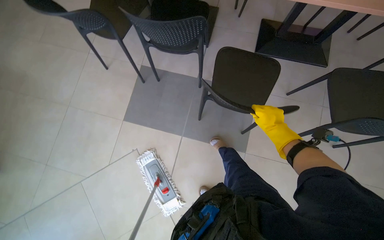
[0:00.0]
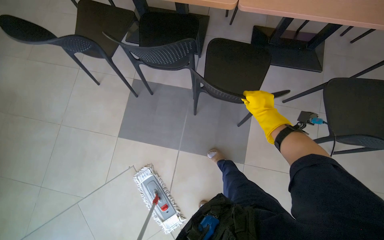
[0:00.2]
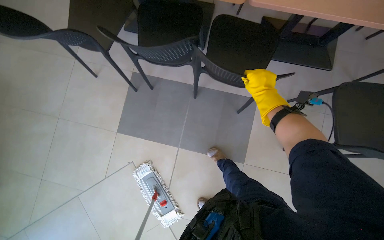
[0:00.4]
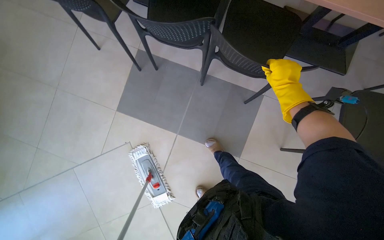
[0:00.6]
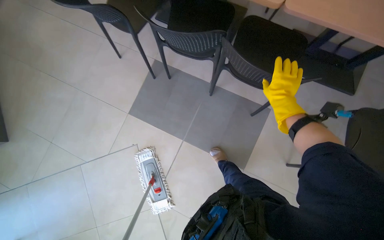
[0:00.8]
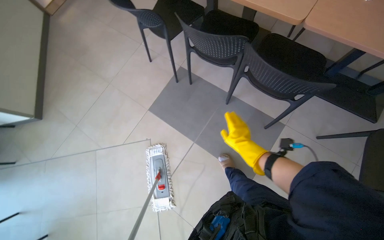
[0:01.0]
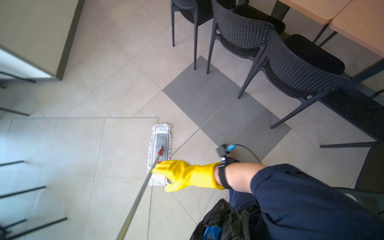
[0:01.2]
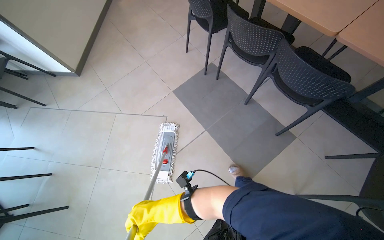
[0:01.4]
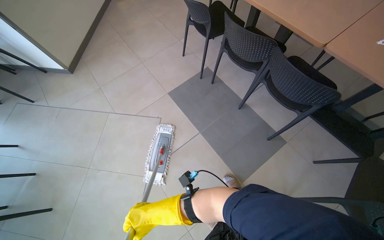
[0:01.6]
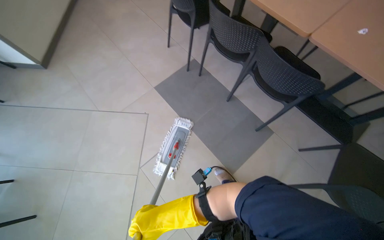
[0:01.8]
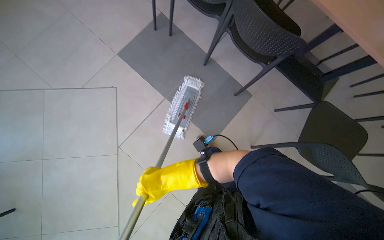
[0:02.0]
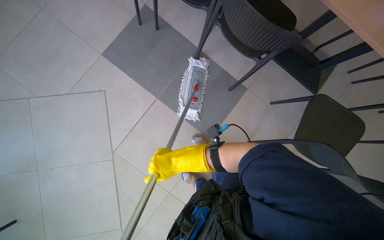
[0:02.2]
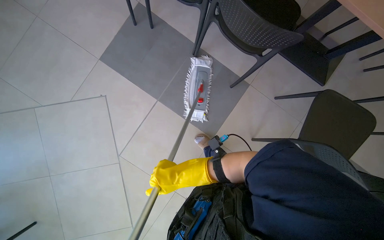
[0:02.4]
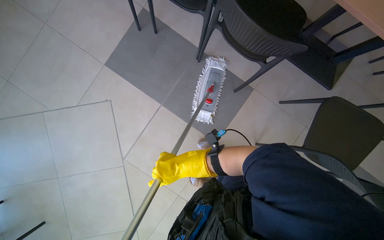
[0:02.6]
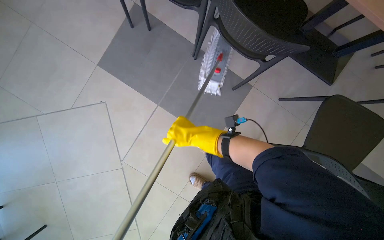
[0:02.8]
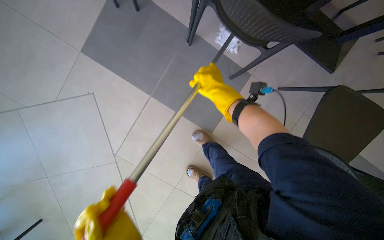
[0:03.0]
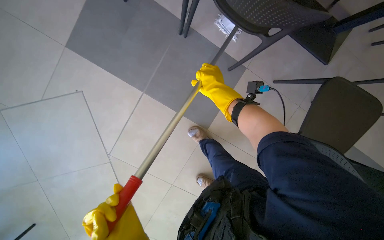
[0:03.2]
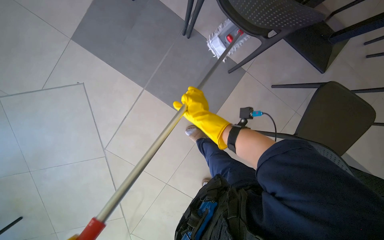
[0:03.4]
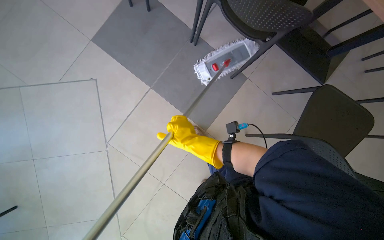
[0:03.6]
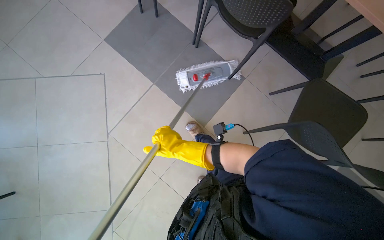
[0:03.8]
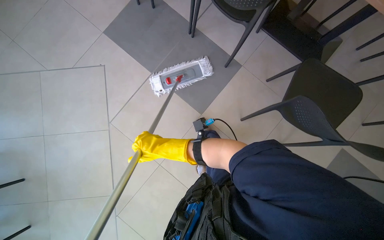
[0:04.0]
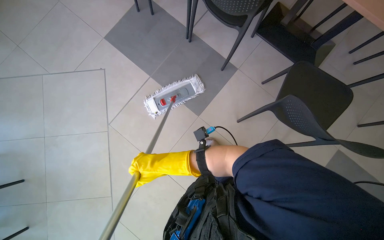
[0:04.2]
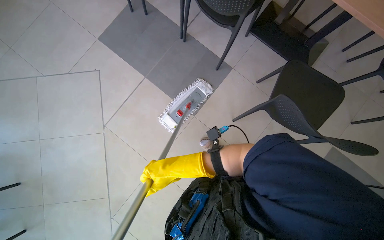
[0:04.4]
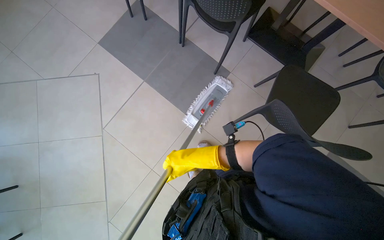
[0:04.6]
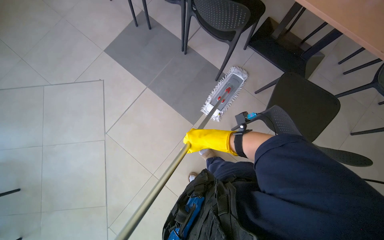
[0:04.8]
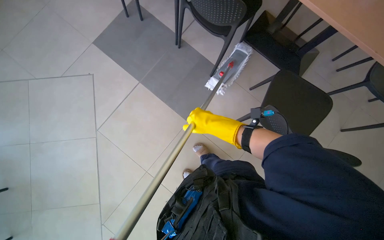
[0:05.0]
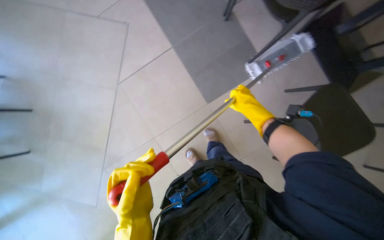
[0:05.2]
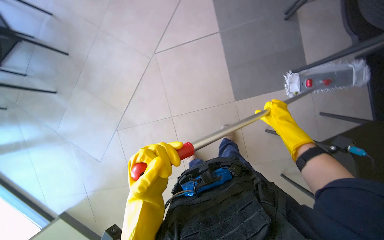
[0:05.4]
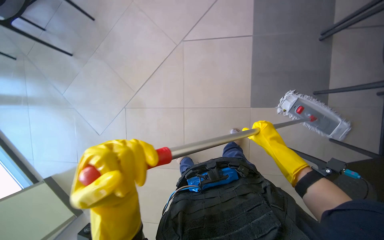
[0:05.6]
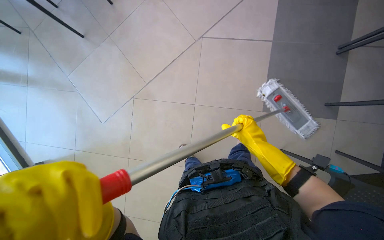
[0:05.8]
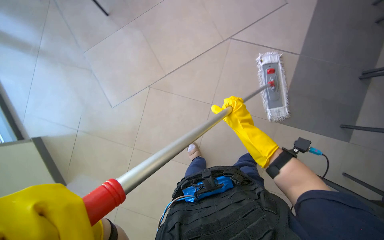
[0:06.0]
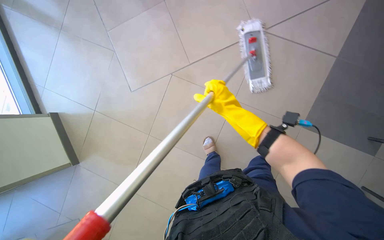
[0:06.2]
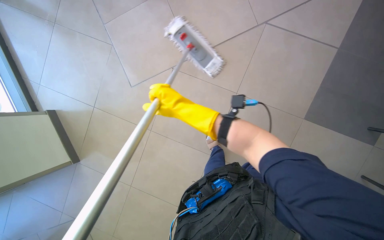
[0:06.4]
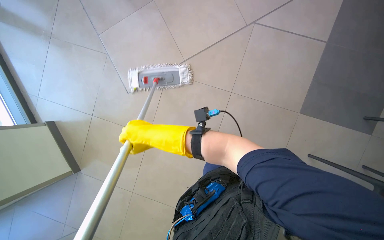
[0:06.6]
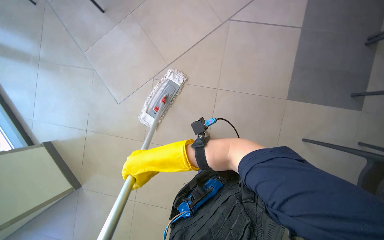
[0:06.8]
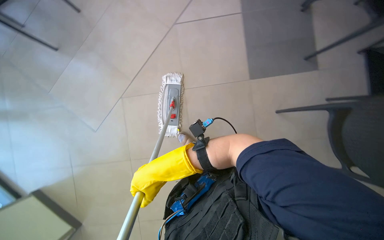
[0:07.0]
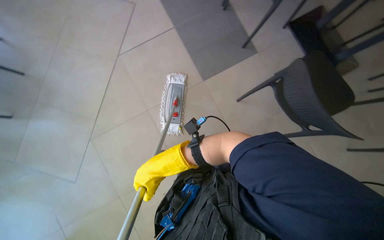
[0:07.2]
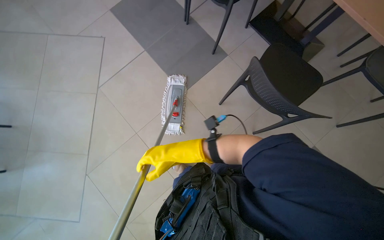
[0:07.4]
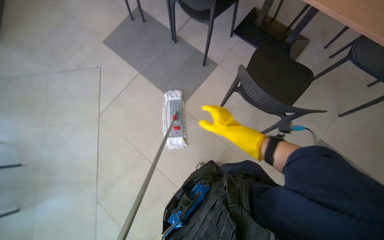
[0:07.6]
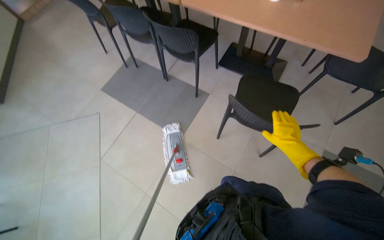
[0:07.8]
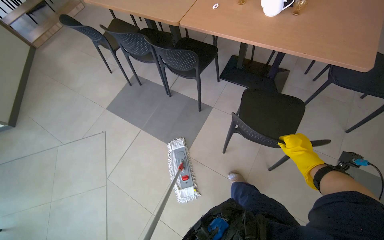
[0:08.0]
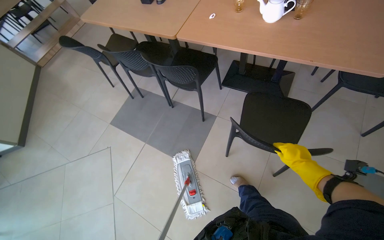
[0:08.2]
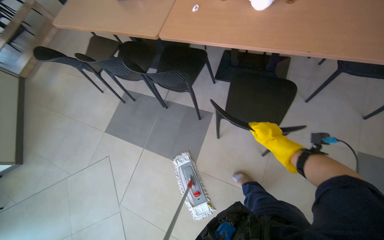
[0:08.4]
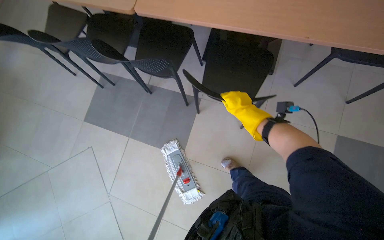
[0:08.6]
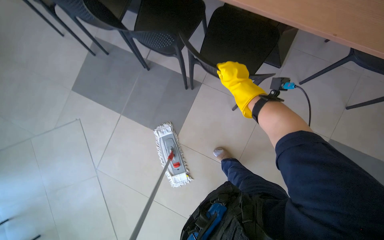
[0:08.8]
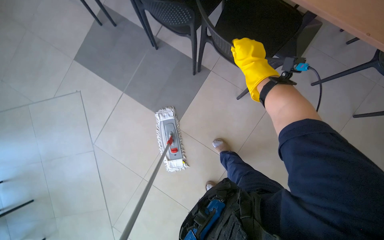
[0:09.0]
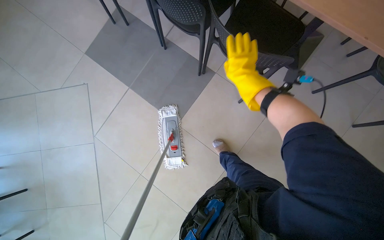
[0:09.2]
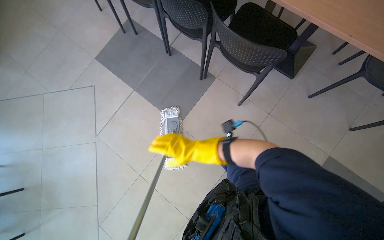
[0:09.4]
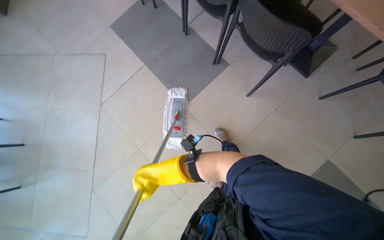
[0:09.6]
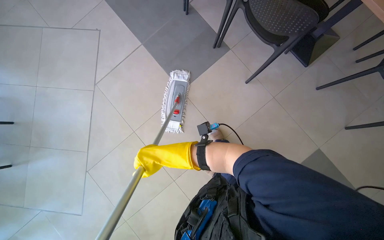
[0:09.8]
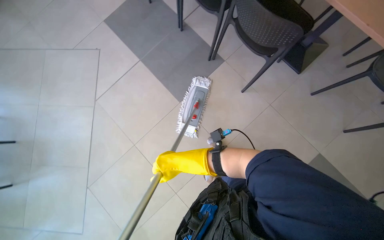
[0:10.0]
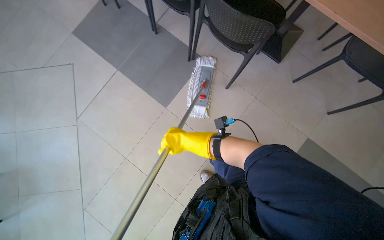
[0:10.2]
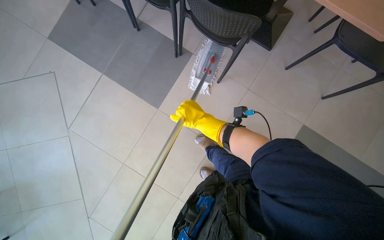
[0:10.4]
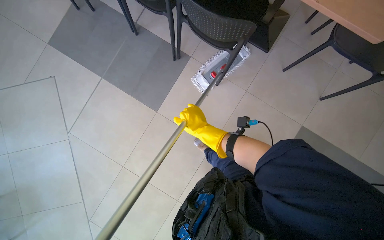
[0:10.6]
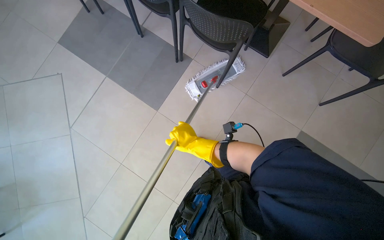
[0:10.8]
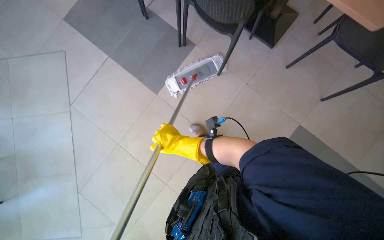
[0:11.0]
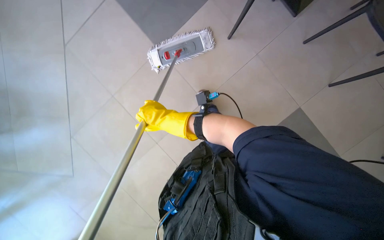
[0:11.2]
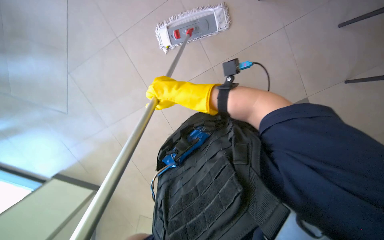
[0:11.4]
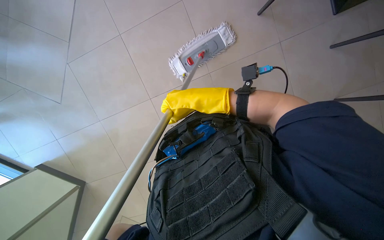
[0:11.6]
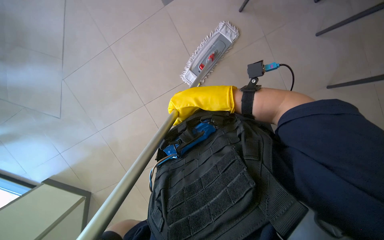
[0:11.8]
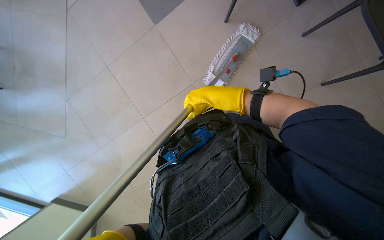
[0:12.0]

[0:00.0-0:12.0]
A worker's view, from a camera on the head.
Job: mopping floor.
The whole recording: Mopping cafeteria floor. The worker mops the cafeteria floor, occasionally moving chairs and wringing out the mop head.
0:00.0 to 0:01.6: Everything in view rotates about 40 degrees clockwise.
0:01.6 to 0:03.0: The camera is carried about 50 cm. The view tilts approximately 30 degrees downward.
0:04.4 to 0:06.0: Everything in view rotates approximately 40 degrees clockwise.
0:06.0 to 0:07.6: The wearer looks about 70 degrees further to the right. The view tips upward by roughly 20 degrees.
0:07.6 to 0:09.0: The camera is carried approximately 50 cm.
0:10.4 to 0:12.0: The right hand is displaced nearer to the camera by about 10 cm.

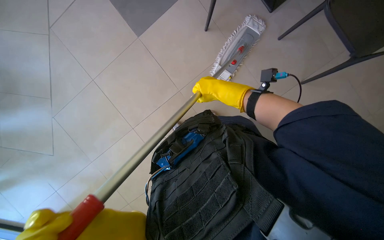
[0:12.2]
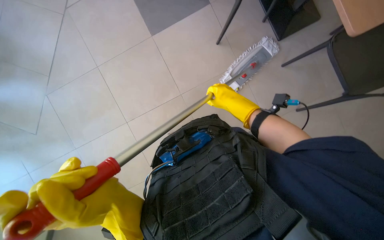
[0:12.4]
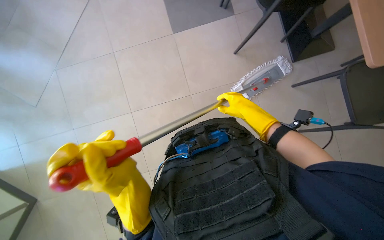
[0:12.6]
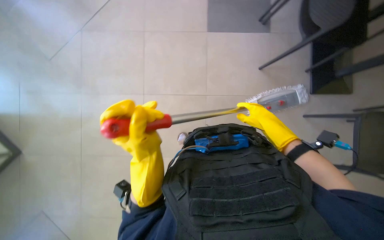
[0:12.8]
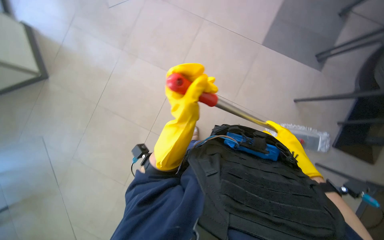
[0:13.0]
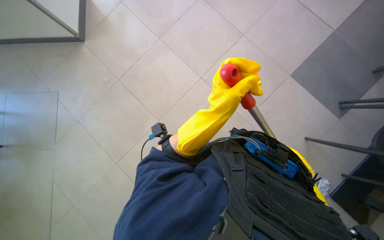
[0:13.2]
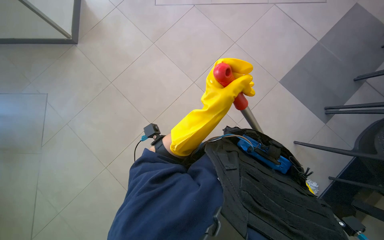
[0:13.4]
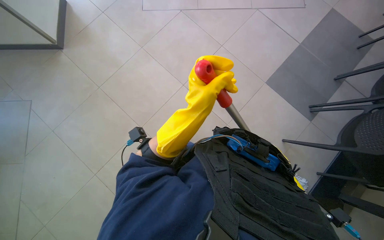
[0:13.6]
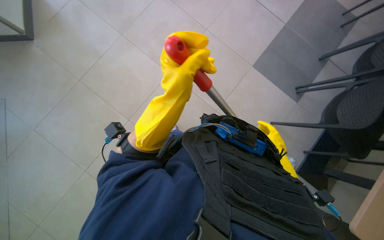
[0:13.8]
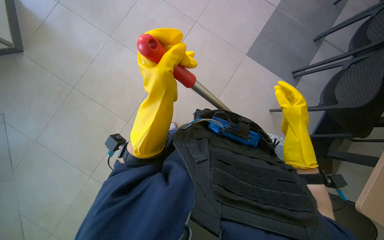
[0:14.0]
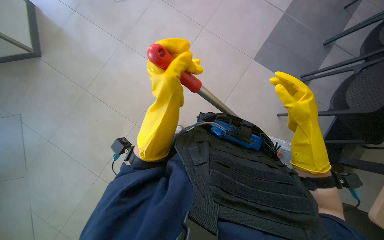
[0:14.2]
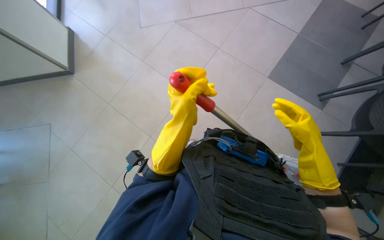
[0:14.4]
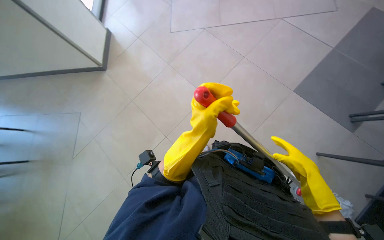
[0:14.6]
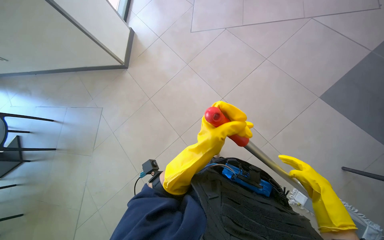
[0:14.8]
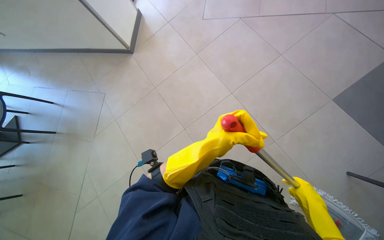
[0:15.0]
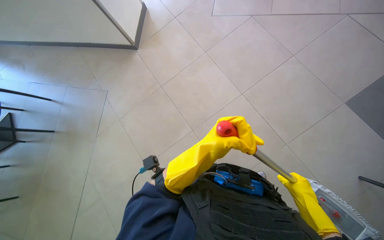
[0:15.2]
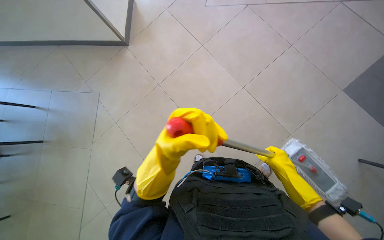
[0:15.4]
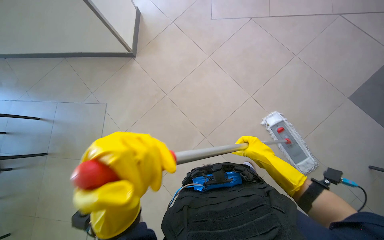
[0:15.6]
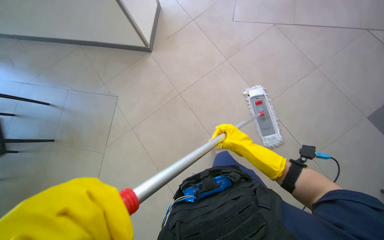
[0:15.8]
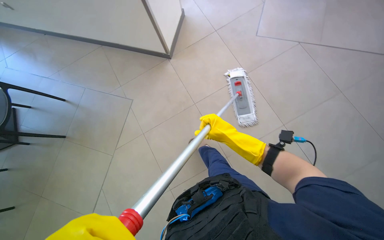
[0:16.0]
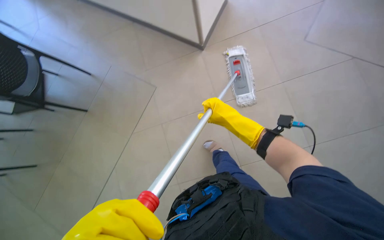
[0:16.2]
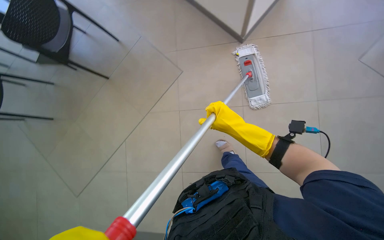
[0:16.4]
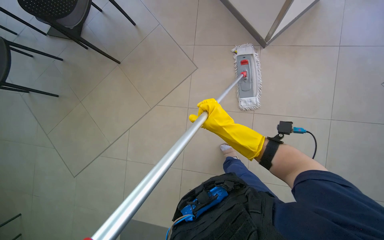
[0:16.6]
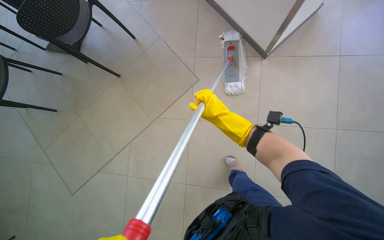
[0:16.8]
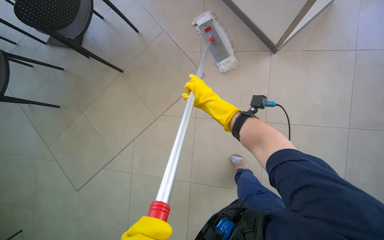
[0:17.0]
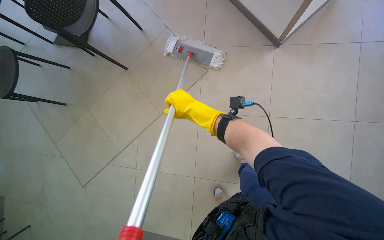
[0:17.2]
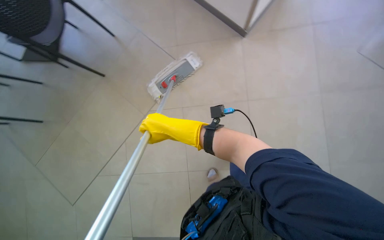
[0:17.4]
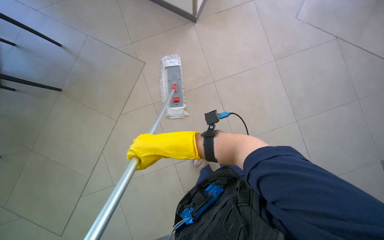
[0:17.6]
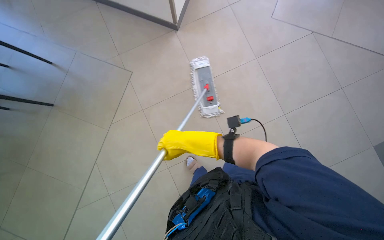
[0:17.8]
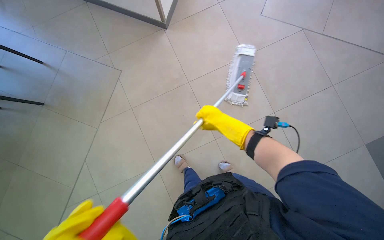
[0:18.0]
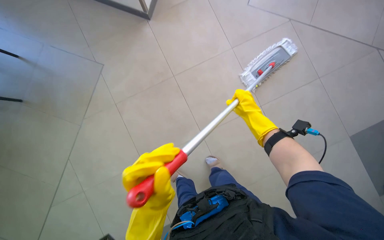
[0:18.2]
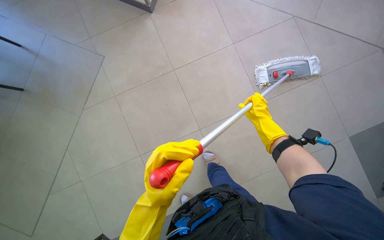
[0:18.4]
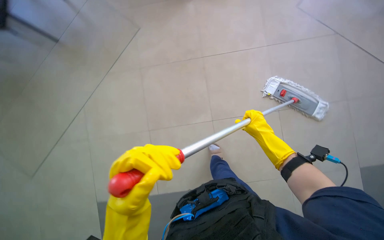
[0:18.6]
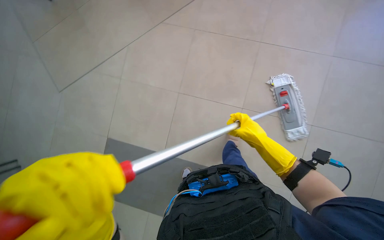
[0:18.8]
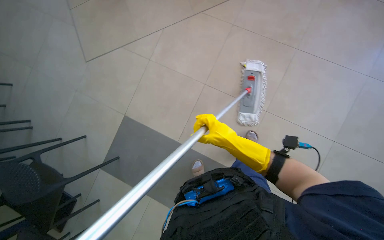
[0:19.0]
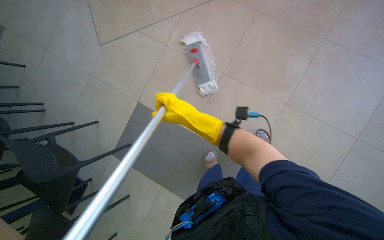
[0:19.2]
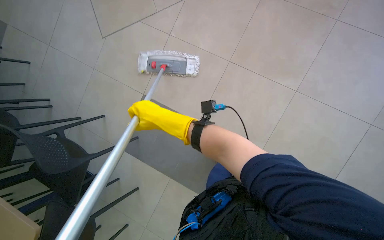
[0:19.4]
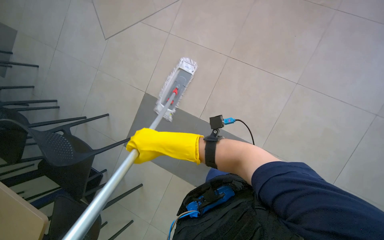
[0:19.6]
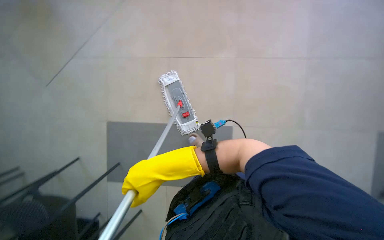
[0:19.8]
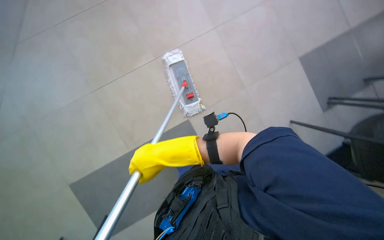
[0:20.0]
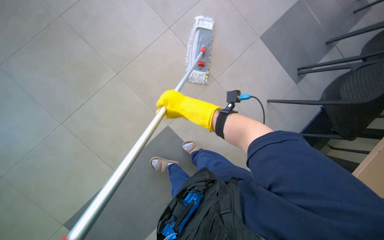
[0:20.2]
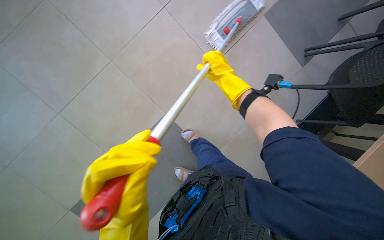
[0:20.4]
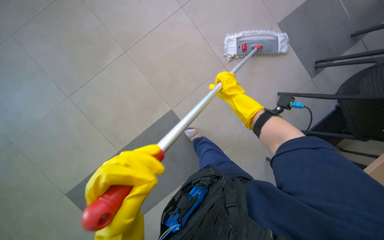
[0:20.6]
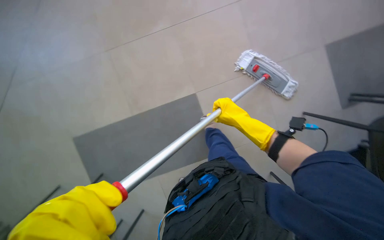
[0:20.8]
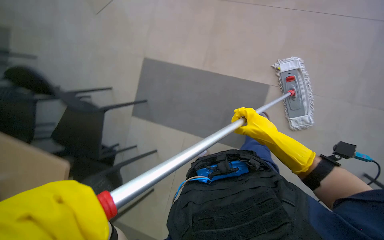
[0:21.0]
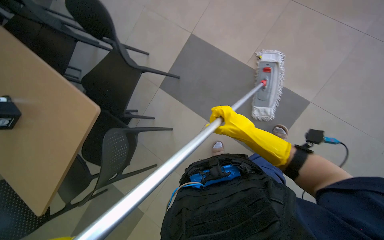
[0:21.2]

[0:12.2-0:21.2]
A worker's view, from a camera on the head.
Job: mopping floor.
The whole recording: Mopping cafeteria floor. The worker mops the cafeteria floor, occasionally moving chairs and wringing out the mop head.
0:12.2 to 0:13.8: The scene turns roughly 75 degrees clockwise in the picture.
0:13.8 to 0:15.2: The wearer looks approximately 25 degrees further to the left.
0:15.2 to 0:16.6: The head travels some 60 cm.
0:16.6 to 0:18.2: The right hand travels to the left and back again, approximately 20 cm each way.
0:18.2 to 0:19.8: The right hand heads down the picture and to the left, covering roughly 30 cm.
0:19.8 to 0:21.2: The wearer looks approximately 15 degrees further downward. The scene turns about 25 degrees clockwise in the picture.
